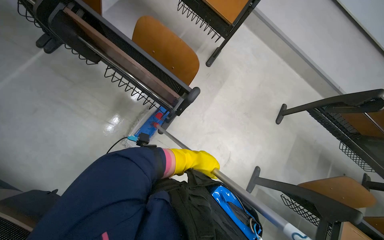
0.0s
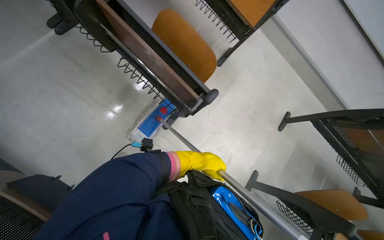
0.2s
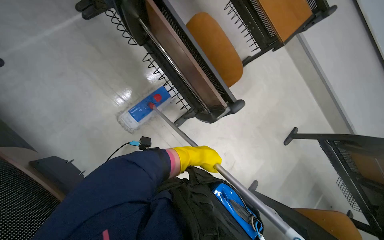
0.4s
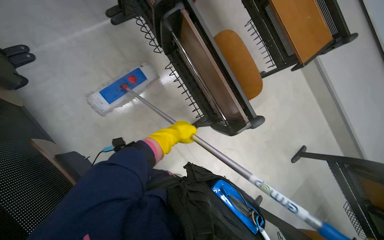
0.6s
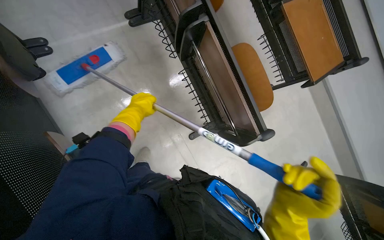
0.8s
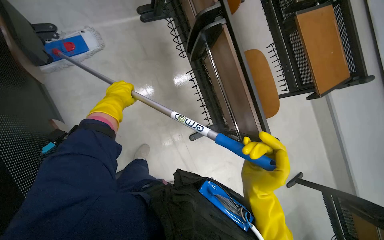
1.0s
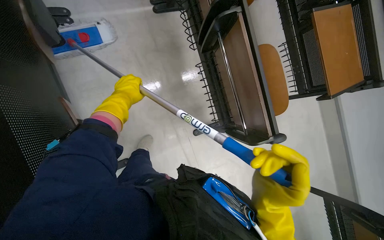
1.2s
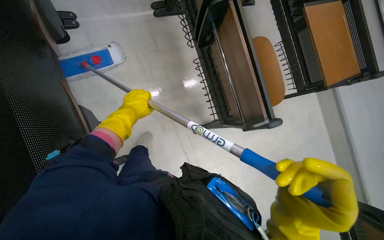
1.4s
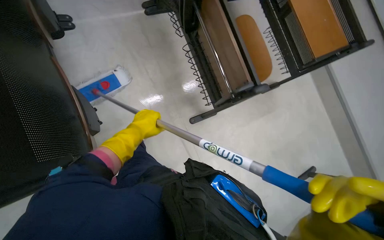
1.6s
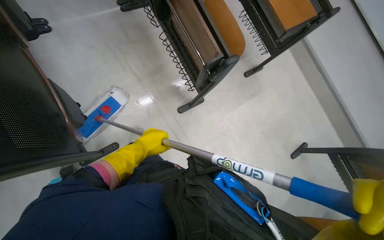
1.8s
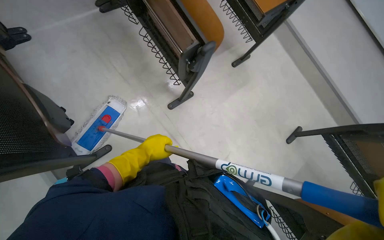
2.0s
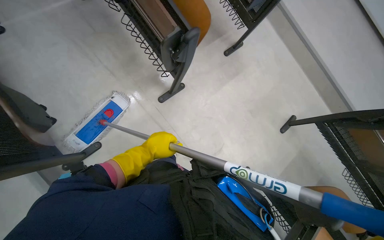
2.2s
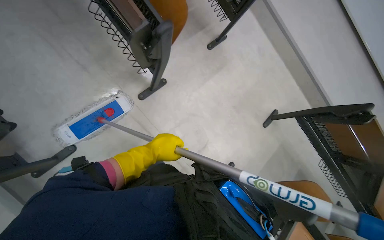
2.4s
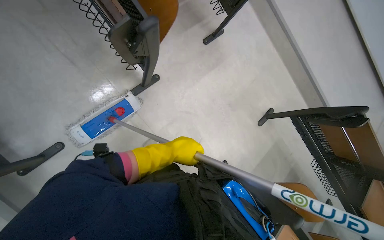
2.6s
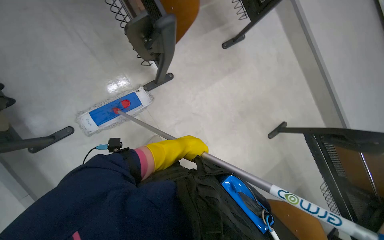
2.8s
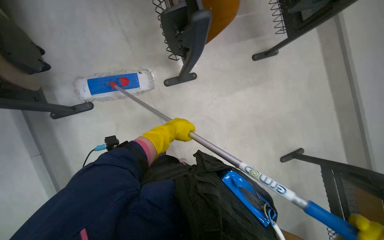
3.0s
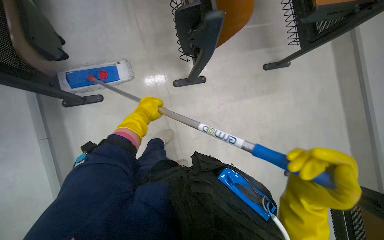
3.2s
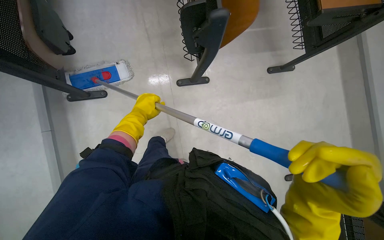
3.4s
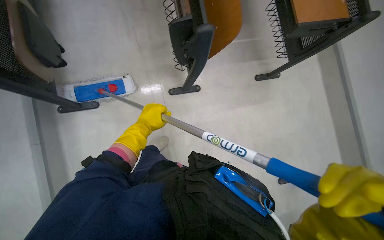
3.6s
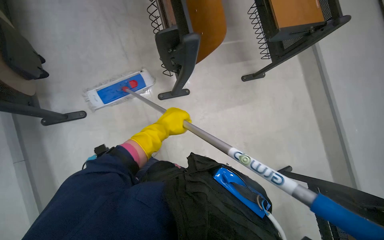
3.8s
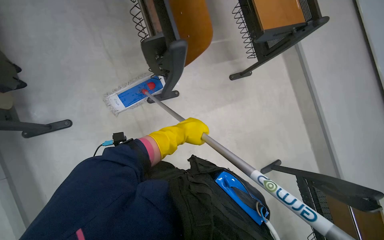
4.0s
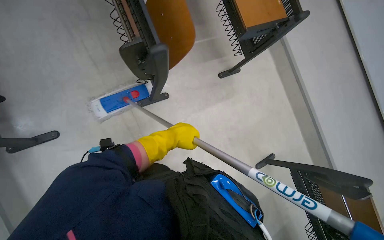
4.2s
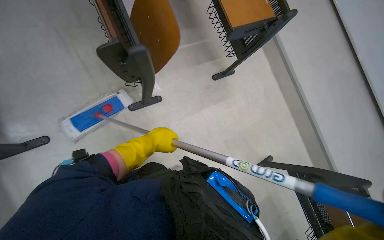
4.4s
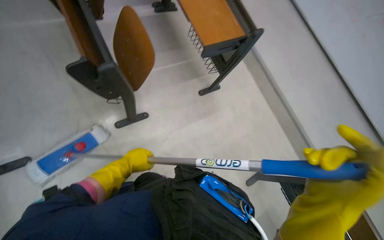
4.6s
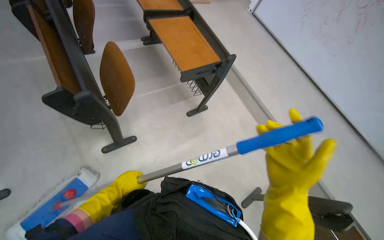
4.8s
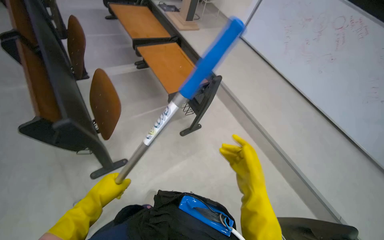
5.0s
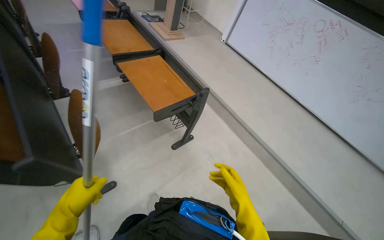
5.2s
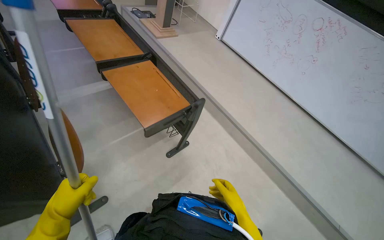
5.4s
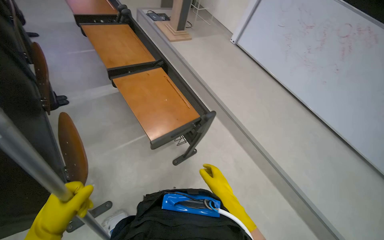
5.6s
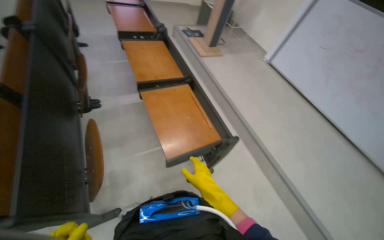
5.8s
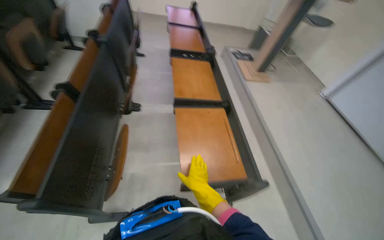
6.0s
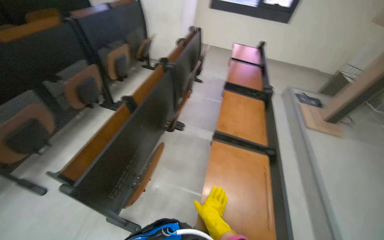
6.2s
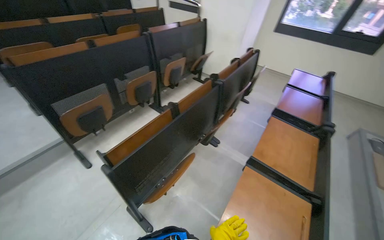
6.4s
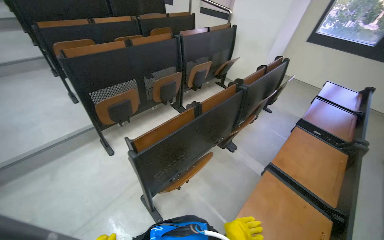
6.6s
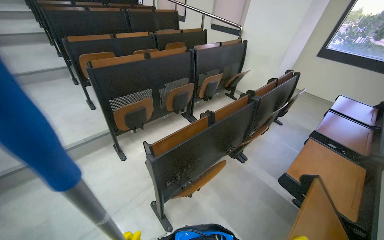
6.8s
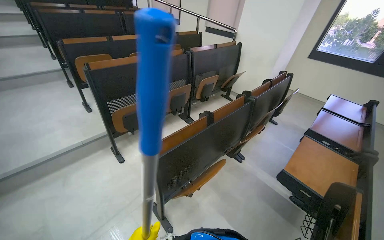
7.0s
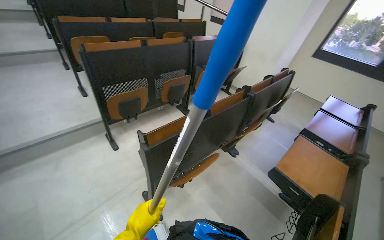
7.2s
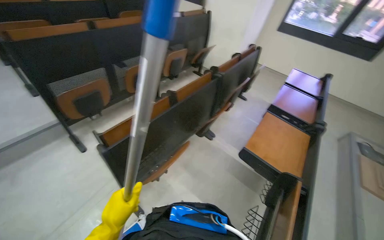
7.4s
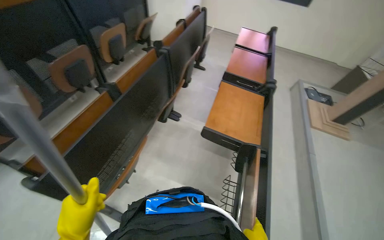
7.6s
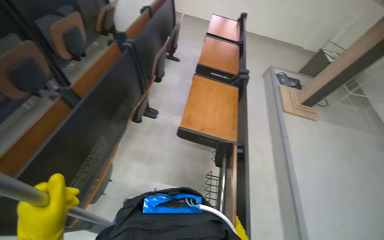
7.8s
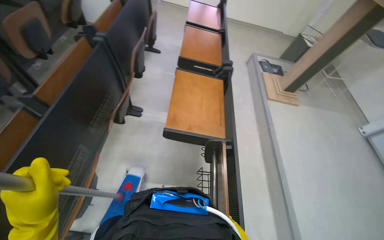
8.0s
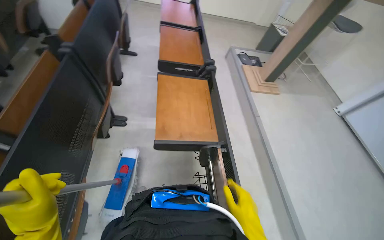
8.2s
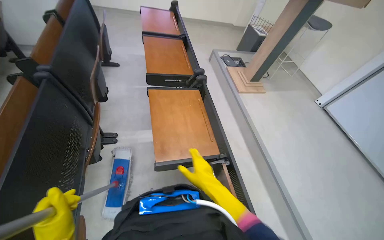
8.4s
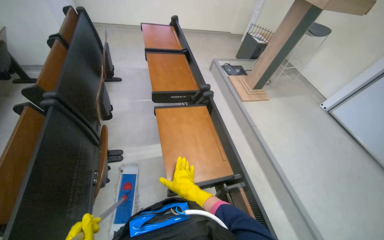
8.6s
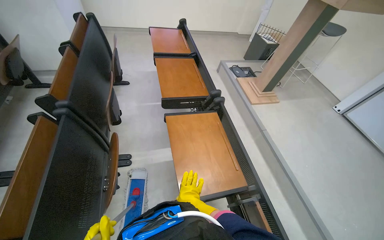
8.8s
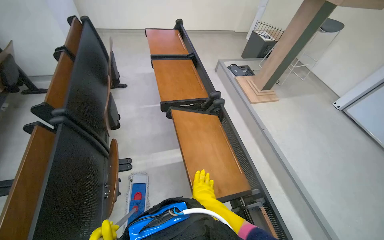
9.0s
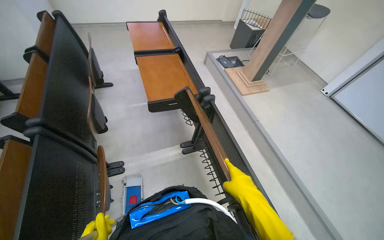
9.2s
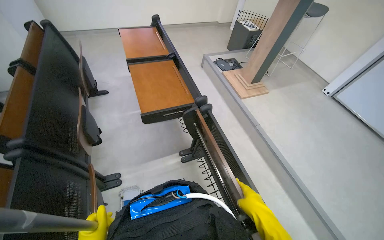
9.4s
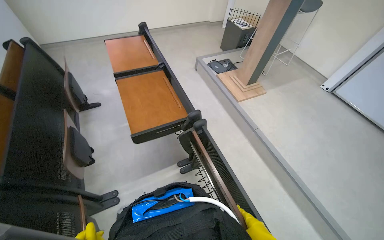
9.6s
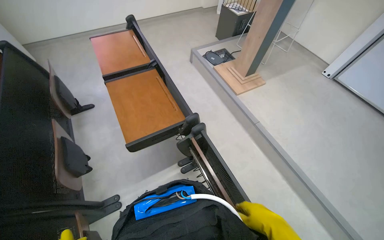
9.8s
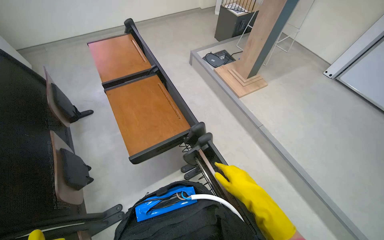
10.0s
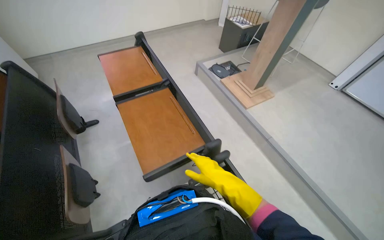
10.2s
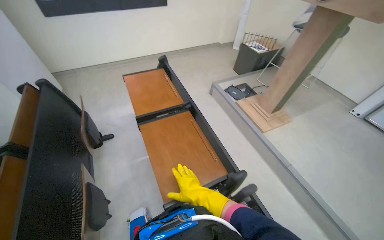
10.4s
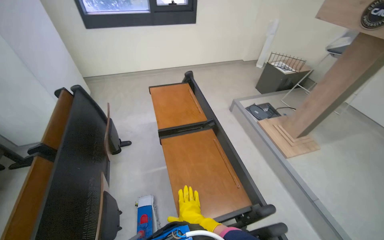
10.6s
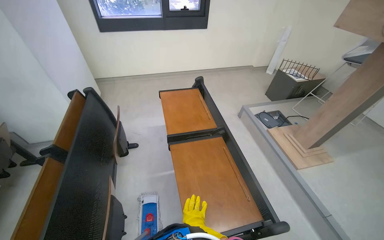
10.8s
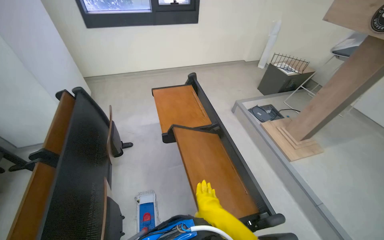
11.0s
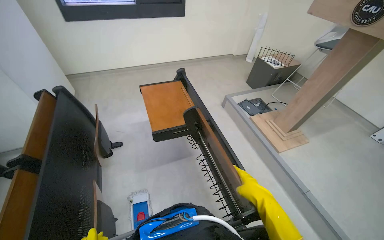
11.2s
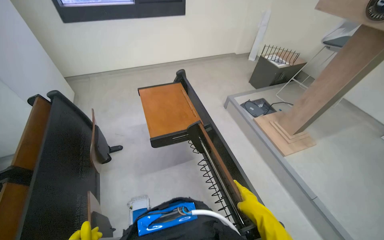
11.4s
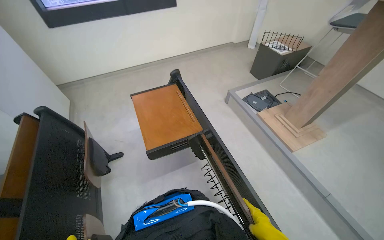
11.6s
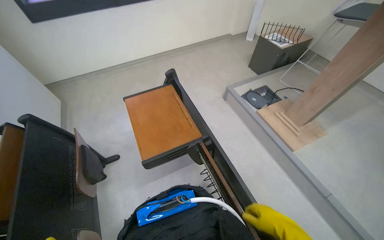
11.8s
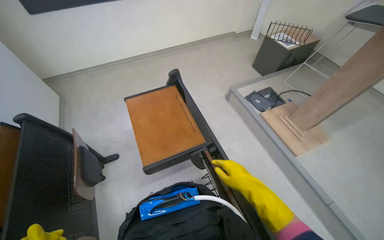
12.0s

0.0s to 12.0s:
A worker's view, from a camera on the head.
Job: mopping floor.
The whole recording: Mopping lecture hall floor. The worker mops the floor of the lecture hall with a mop.
0.0s to 1.6s: Everything in view rotates roughly 30 degrees clockwise.
1.6s to 3.0s: The left hand moves to the right, approximately 50 cm.
3.0s to 4.4s: The left hand goes to the left and returns, roughly 15 cm each way.
4.4s to 6.0s: The camera is carried some 50 cm. The view pans to the left by some 15 degrees. The camera pitches upward, by about 35 degrees.
6.0s to 7.6s: The wearer's head swings about 30 degrees to the left.
7.6s to 9.0s: The head travels some 50 cm. The head turns to the right by roughly 35 degrees.
9.0s to 10.4s: The camera travels roughly 60 cm.
10.4s to 12.0s: The camera travels approximately 40 cm.

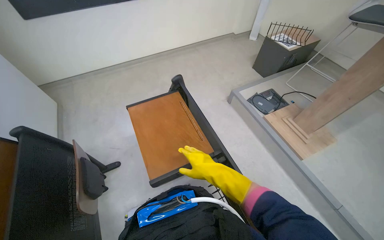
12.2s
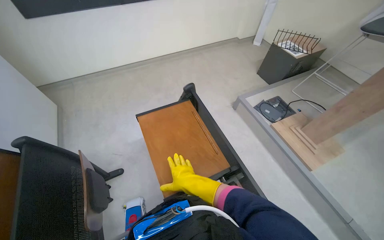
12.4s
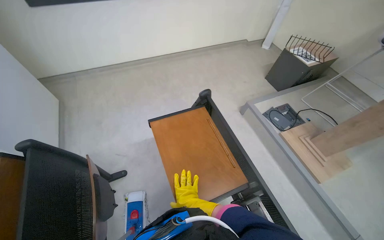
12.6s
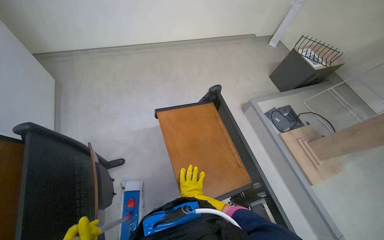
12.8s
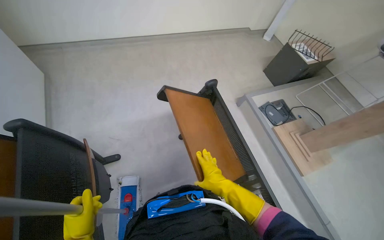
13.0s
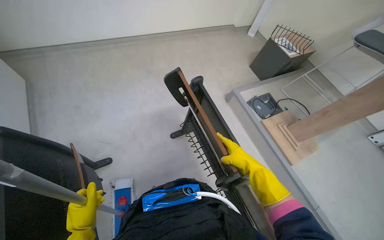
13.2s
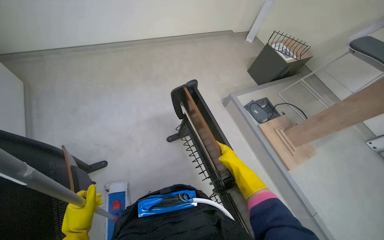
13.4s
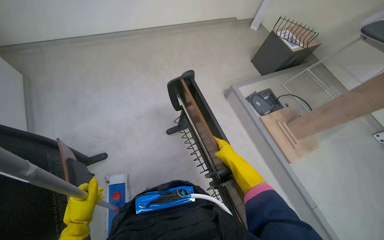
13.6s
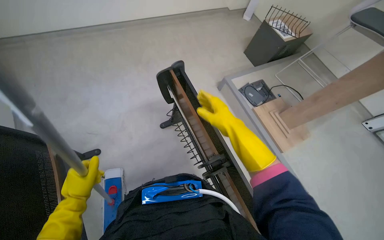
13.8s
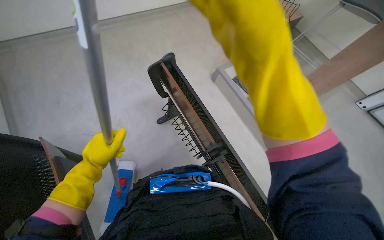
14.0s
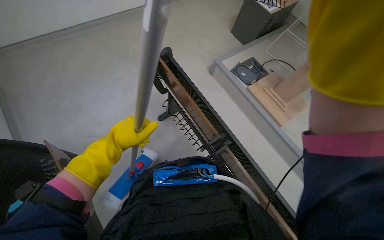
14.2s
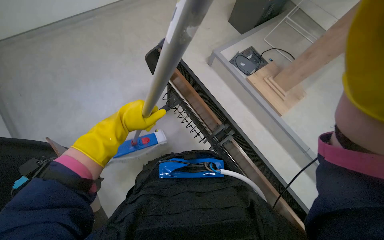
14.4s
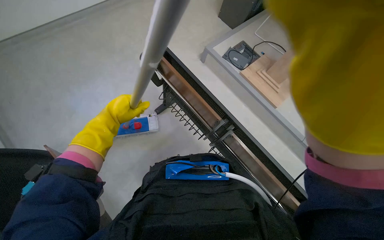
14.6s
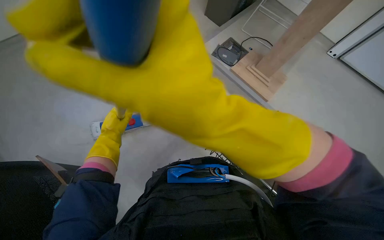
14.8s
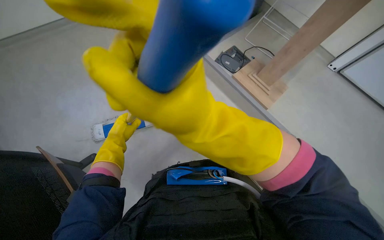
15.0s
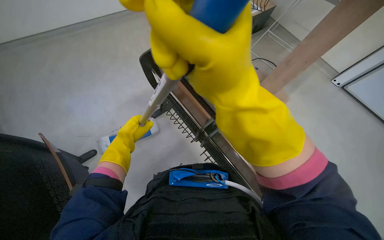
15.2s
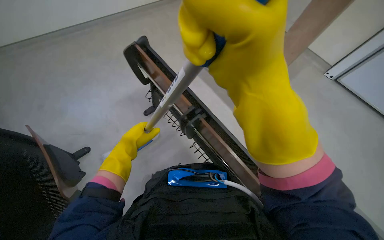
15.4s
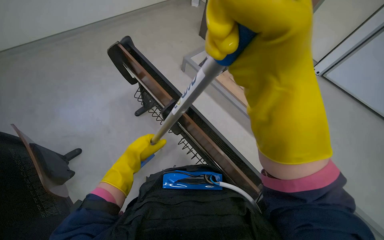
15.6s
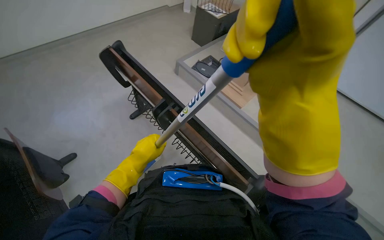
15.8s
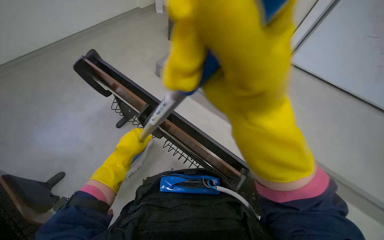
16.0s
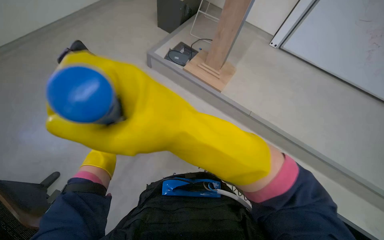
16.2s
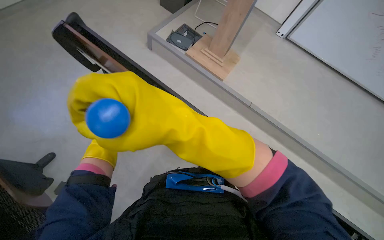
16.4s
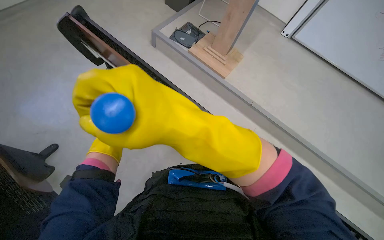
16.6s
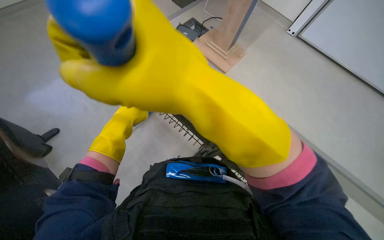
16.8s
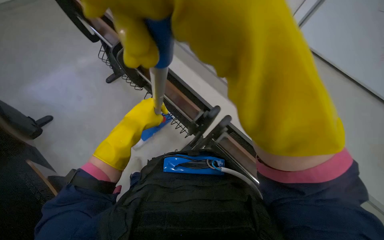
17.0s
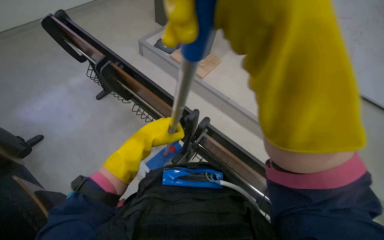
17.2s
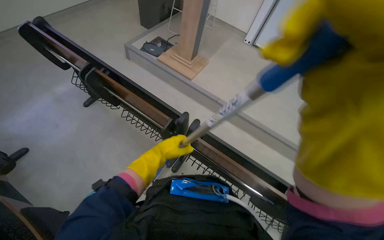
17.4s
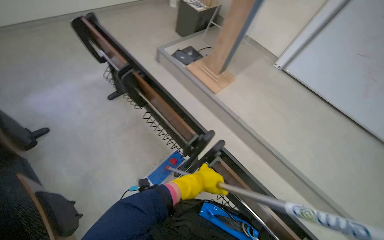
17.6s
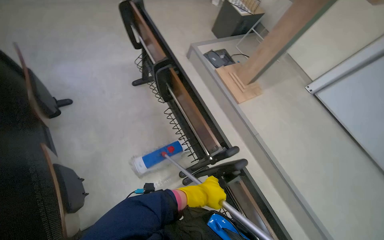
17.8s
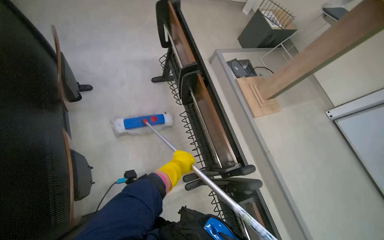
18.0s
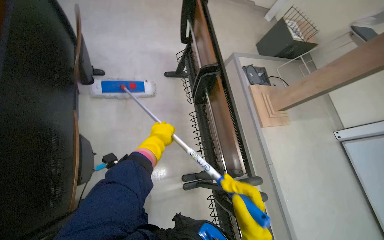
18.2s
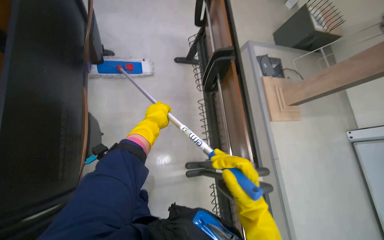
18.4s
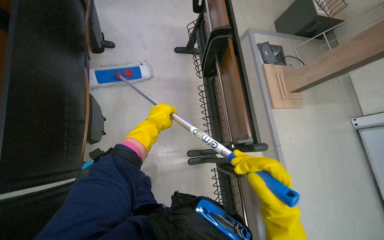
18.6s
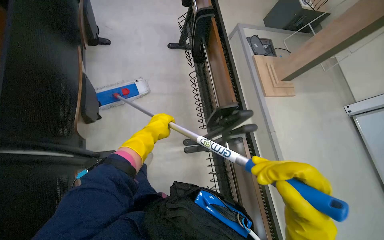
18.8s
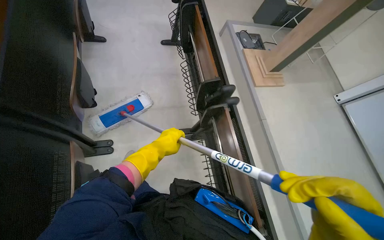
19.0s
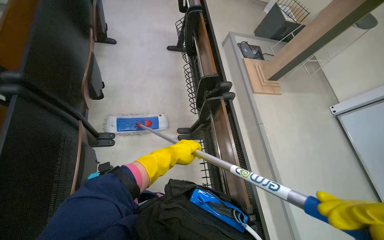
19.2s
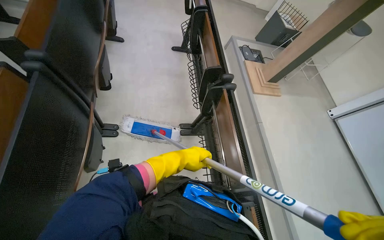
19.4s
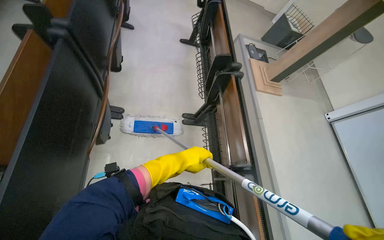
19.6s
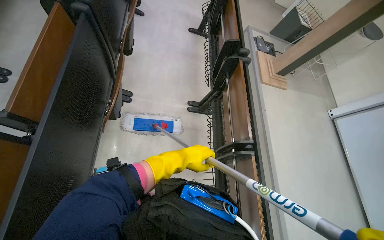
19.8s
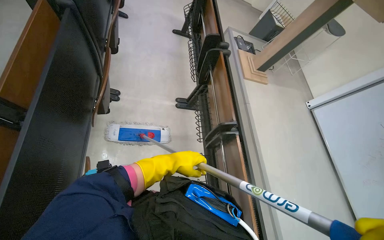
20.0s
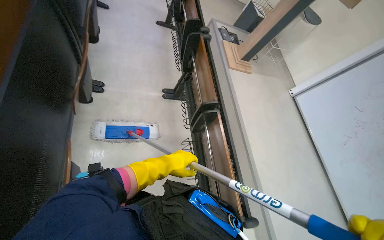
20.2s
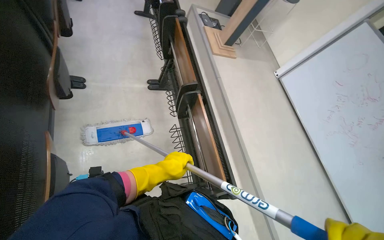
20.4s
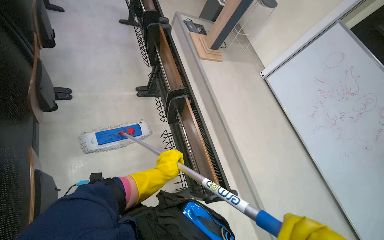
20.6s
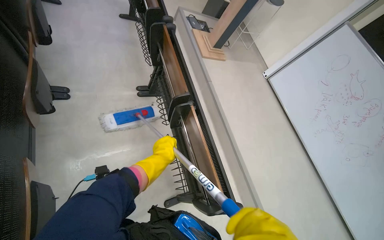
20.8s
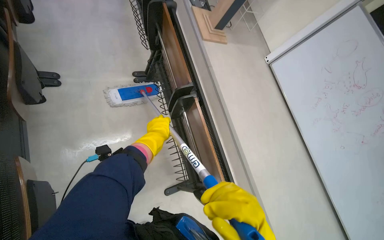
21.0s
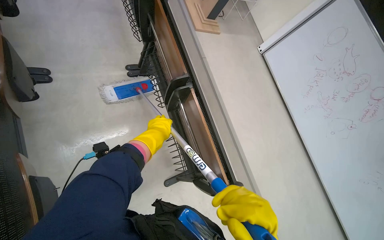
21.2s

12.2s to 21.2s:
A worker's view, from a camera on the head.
Job: mopping floor.
The whole recording: Mopping lecture hall floor. The worker mops the floor of the lecture hall with a mop.
12.2s to 13.8s: The right hand moves up the picture, about 20 cm.
13.8s to 15.2s: The left hand is displaced up the picture and farther from the camera by approximately 20 cm.
16.6s to 18.2s: The head turns to the left by some 45 degrees.
18.2s to 19.8s: The wearer moves some 90 cm.
19.8s to 21.2s: The wearer's head swings approximately 25 degrees to the right.
